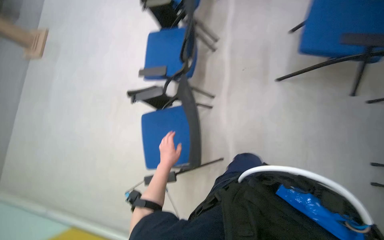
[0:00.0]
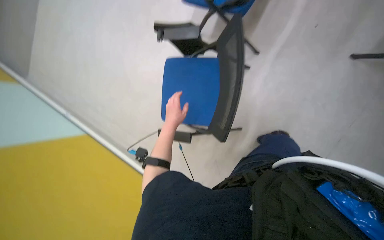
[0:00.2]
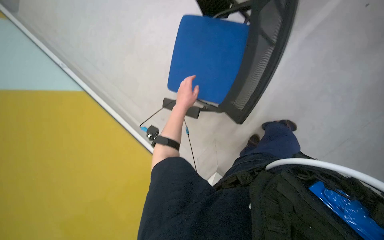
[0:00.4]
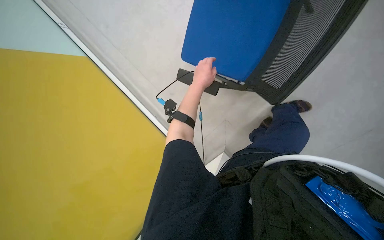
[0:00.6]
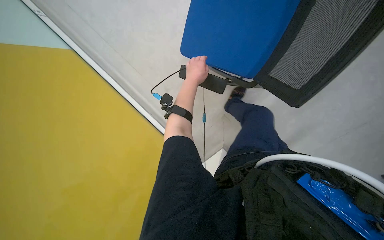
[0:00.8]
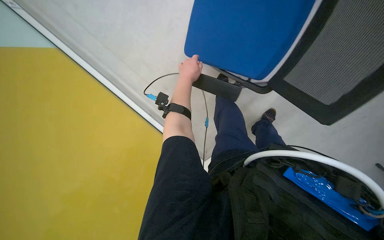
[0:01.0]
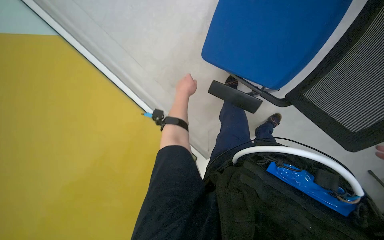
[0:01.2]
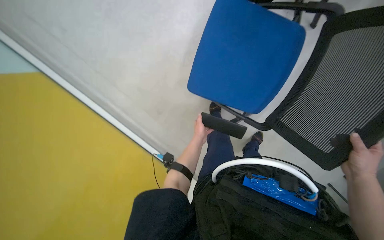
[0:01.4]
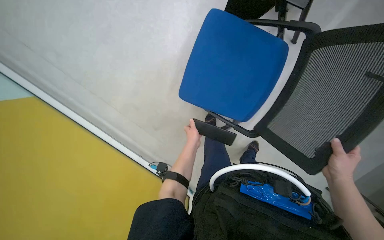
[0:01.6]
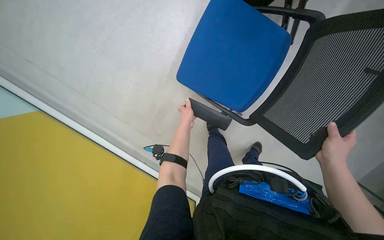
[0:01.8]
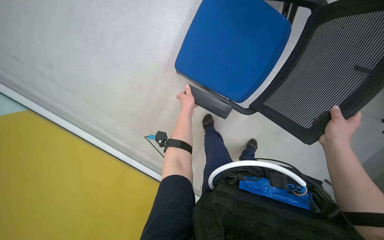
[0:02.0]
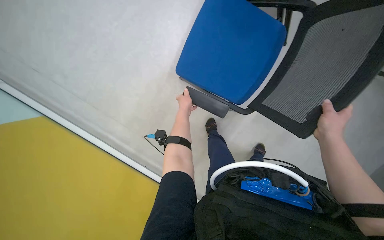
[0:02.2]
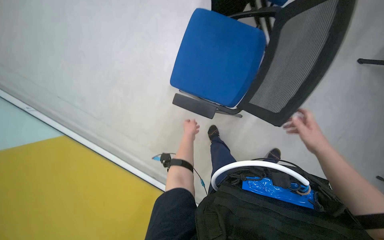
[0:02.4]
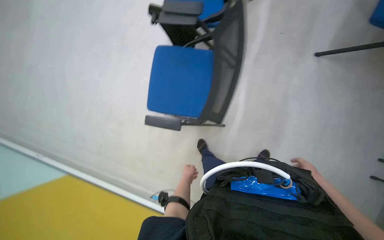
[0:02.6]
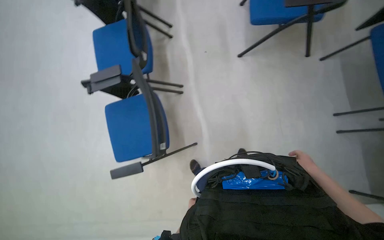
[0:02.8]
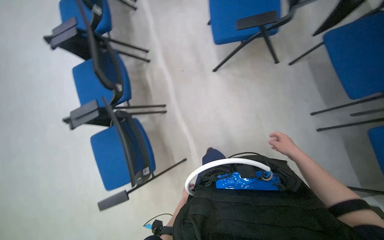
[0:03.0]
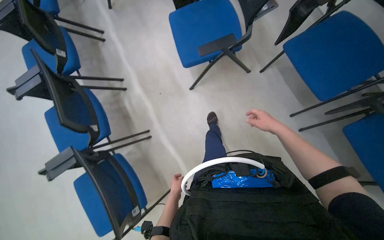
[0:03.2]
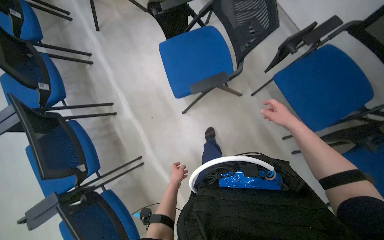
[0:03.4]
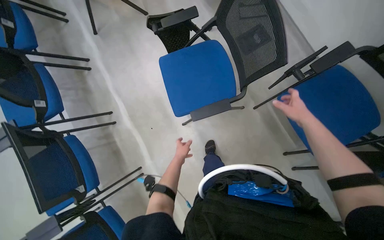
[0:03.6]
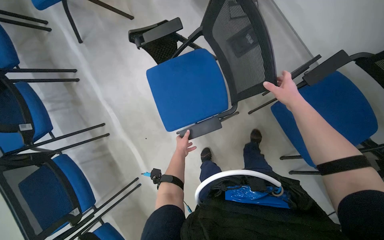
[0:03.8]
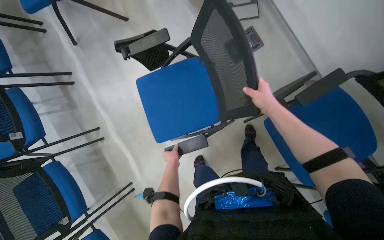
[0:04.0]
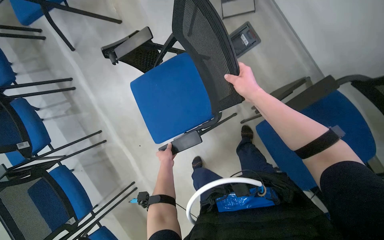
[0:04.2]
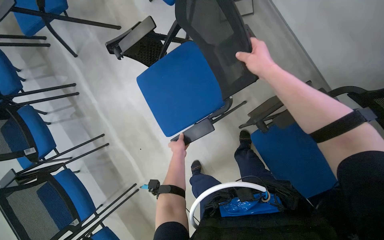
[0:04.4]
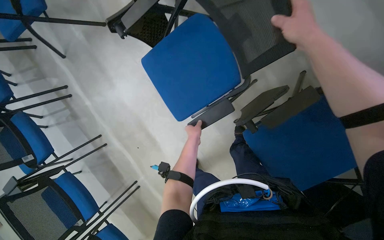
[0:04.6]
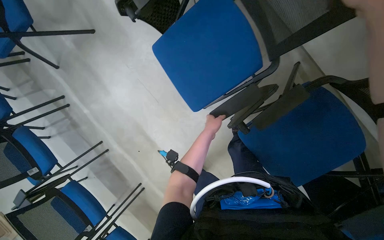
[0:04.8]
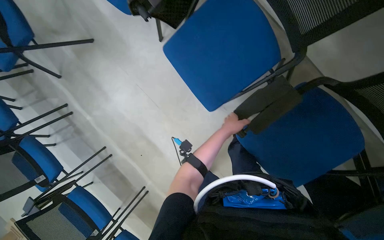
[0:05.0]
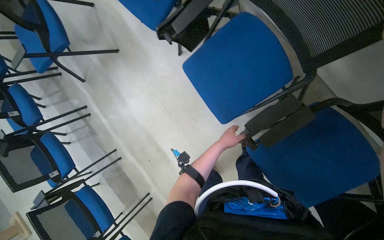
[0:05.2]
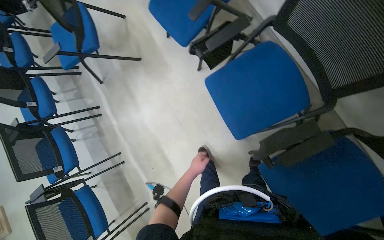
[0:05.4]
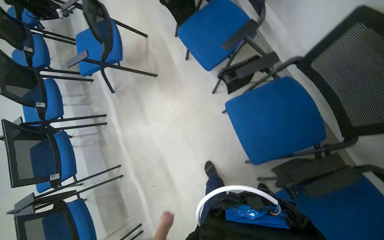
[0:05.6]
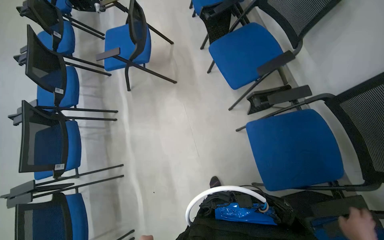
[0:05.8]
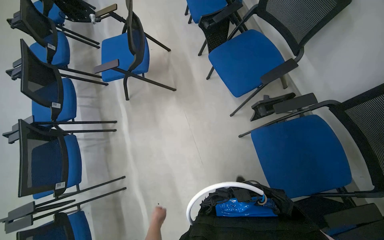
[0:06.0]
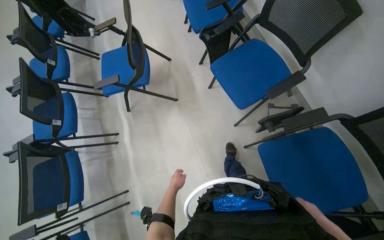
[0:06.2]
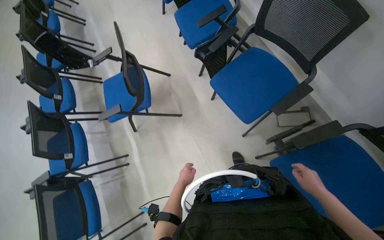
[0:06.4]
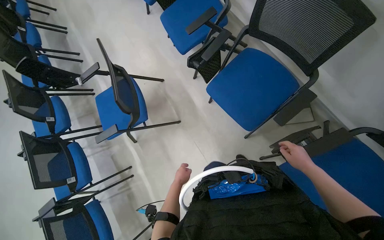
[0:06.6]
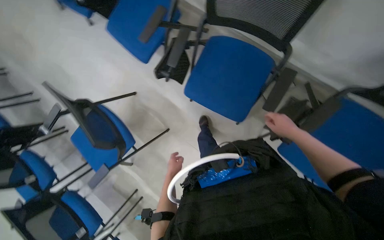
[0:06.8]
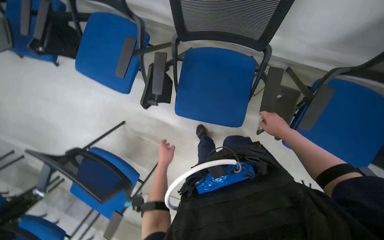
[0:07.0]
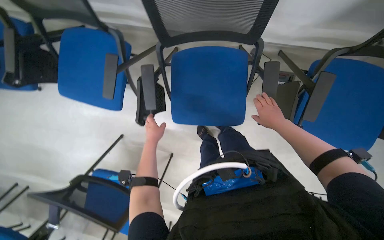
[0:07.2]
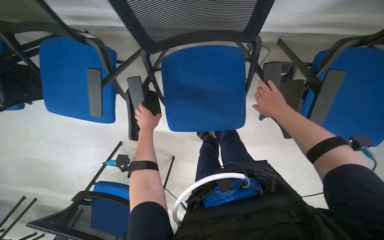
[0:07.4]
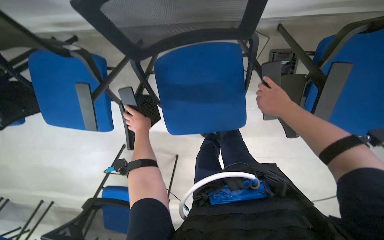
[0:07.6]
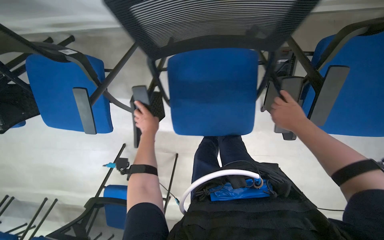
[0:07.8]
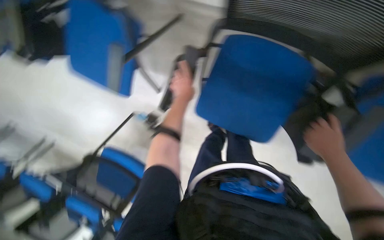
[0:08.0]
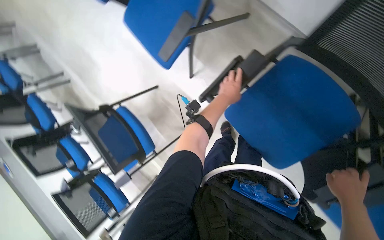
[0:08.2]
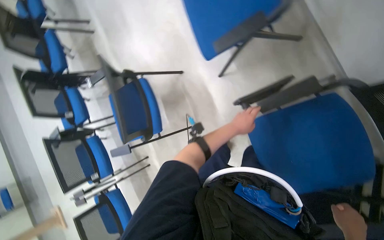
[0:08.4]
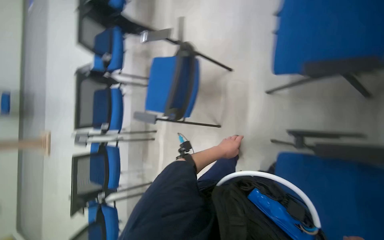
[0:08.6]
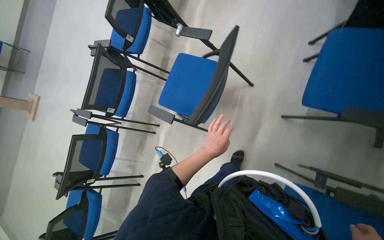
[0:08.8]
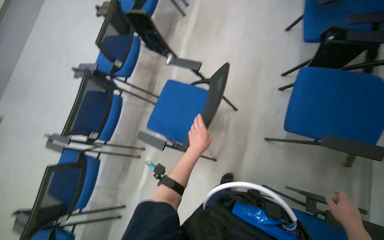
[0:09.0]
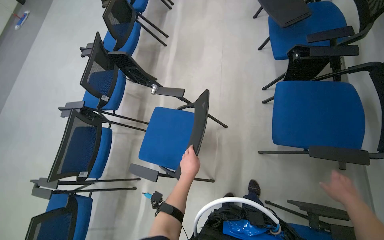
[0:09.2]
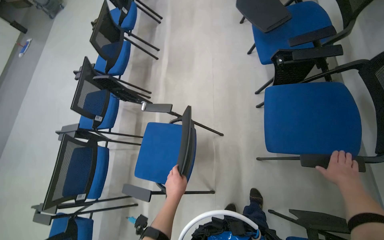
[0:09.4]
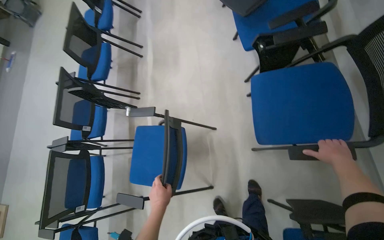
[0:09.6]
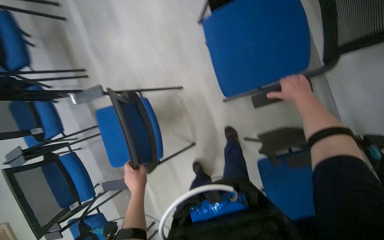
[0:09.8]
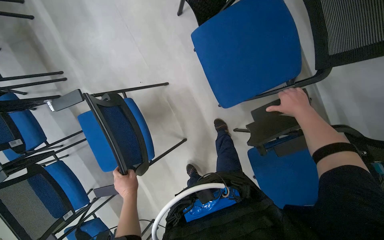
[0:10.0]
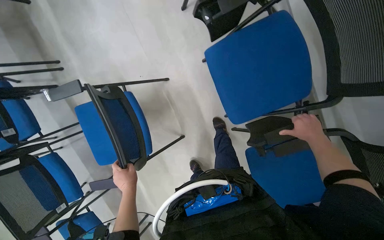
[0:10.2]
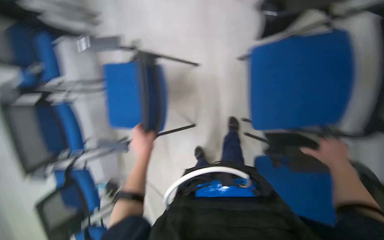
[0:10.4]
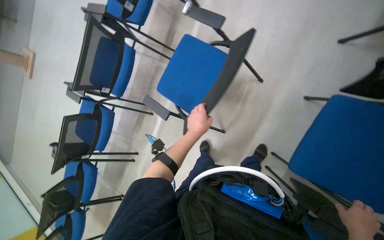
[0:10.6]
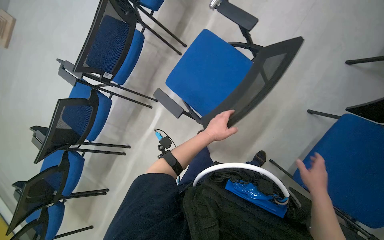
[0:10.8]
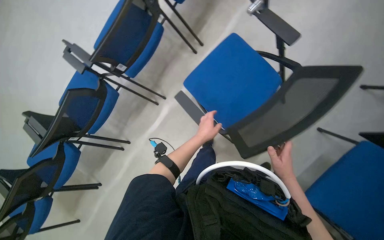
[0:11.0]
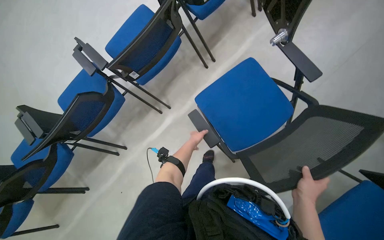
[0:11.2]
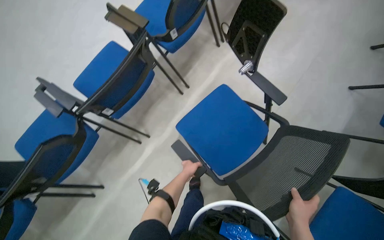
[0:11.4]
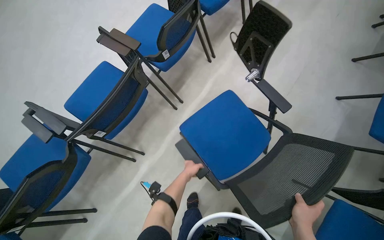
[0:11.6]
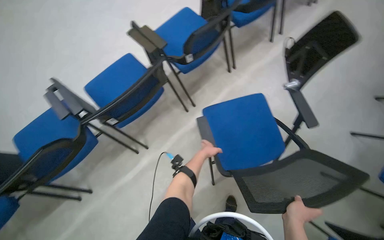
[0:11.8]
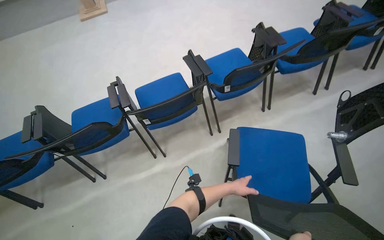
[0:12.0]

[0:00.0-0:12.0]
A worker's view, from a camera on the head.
Job: organizing items.
The whole recording: Folding office chairs. The worker folds the seats and writing tablets of multiple office chairs.
0:00.0 to 0:01.6: The camera pitches downward, by roughly 20 degrees.
0:01.6 to 0:03.0: The wearer moves approximately 50 cm. The wearer looks approximately 15 degrees further upward. Everything in view rotates roughly 25 degrees counterclockwise.
0:03.0 to 0:04.4: The camera travels approximately 80 cm.
0:04.4 to 0:06.0: The wearer moves about 60 cm. The camera pitches upward, by roughly 20 degrees.
0:06.0 to 0:07.6: The camera travels about 80 cm. The view tilts about 15 degrees downward. The scene rotates counterclockwise by some 70 degrees.
0:07.6 to 0:09.0: The camera is carried roughly 70 cm. The scene turns approximately 100 degrees clockwise in the picture.
0:09.0 to 0:10.4: The head rotates roughly 30 degrees to the right. The view tilts approximately 15 degrees downward.
0:10.4 to 0:12.0: The camera is carried roughly 80 cm. The wearer looks some 20 degrees further upward. The scene rotates clockwise by about 80 degrees.

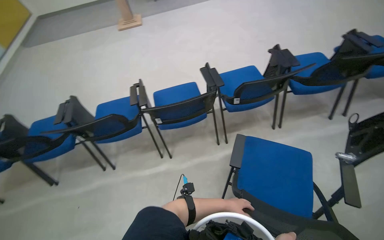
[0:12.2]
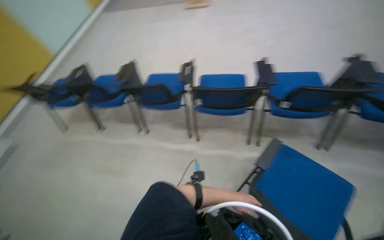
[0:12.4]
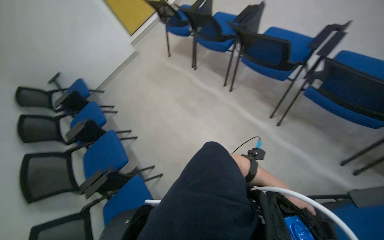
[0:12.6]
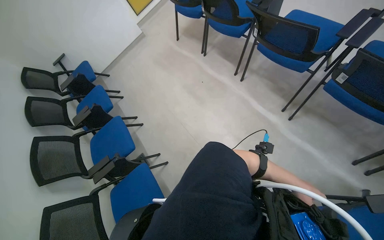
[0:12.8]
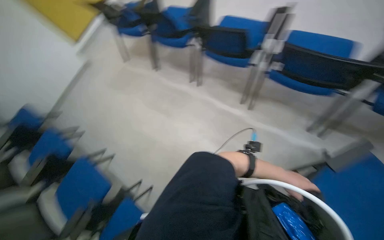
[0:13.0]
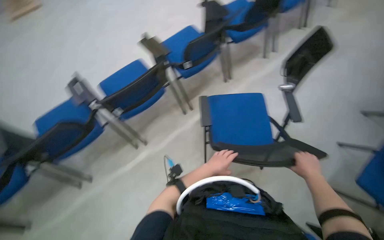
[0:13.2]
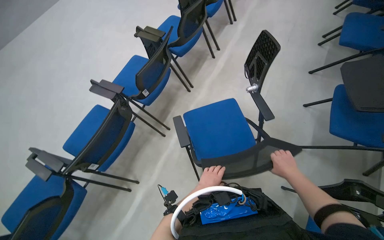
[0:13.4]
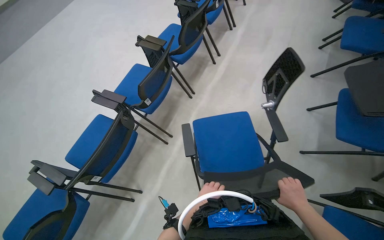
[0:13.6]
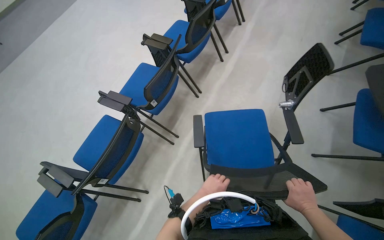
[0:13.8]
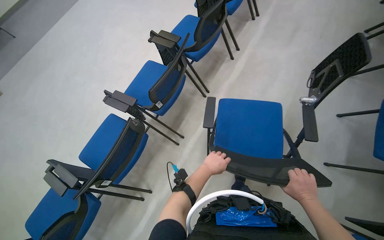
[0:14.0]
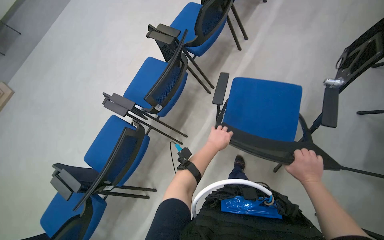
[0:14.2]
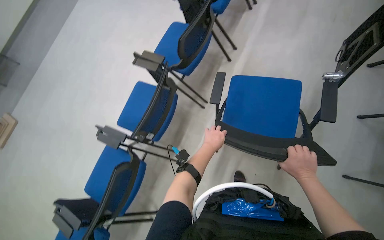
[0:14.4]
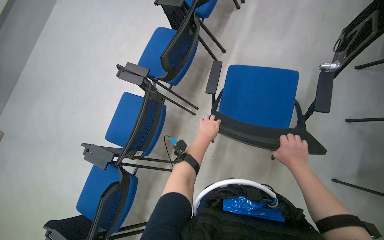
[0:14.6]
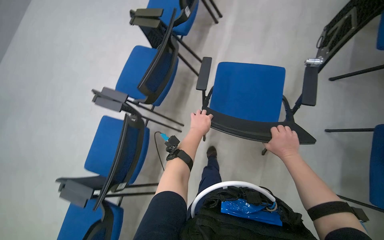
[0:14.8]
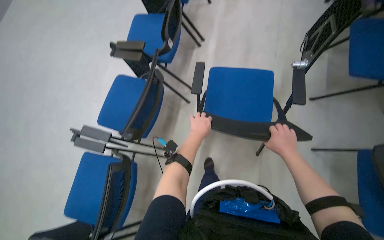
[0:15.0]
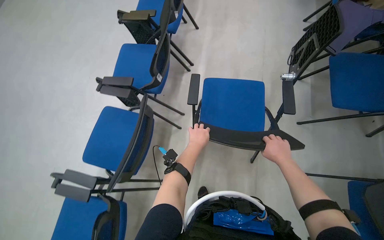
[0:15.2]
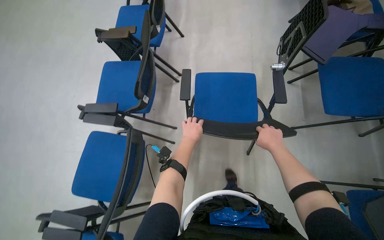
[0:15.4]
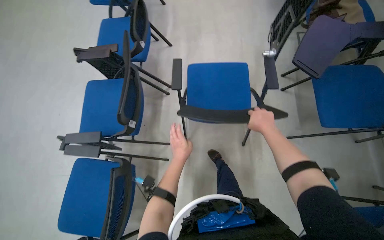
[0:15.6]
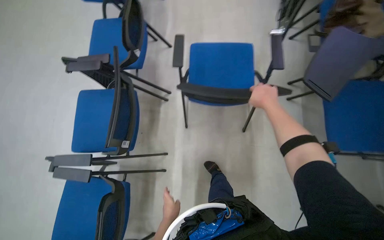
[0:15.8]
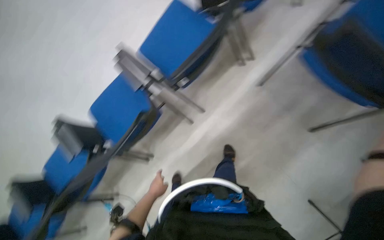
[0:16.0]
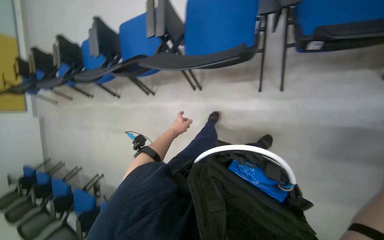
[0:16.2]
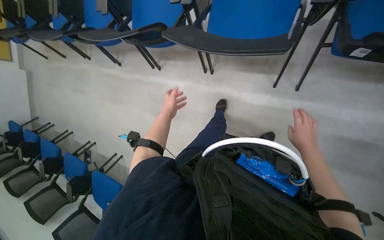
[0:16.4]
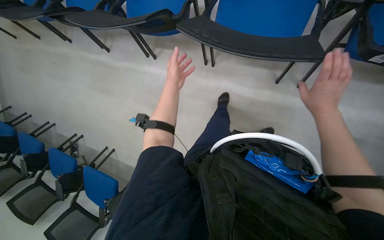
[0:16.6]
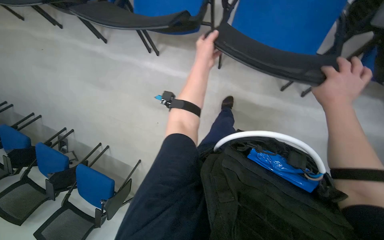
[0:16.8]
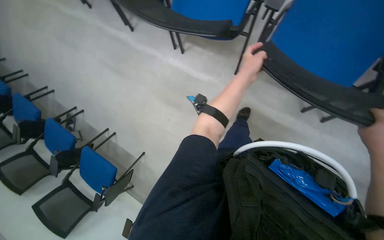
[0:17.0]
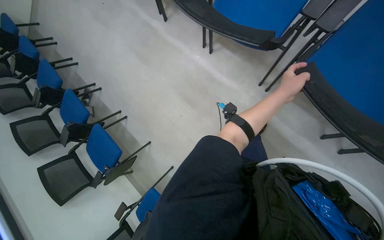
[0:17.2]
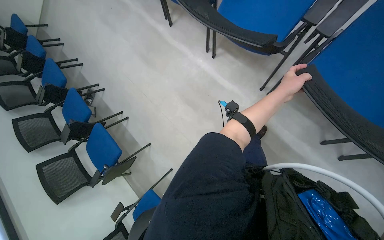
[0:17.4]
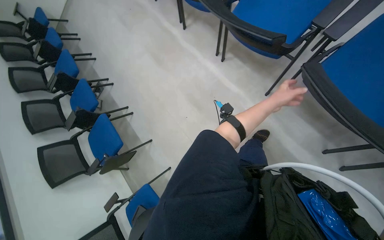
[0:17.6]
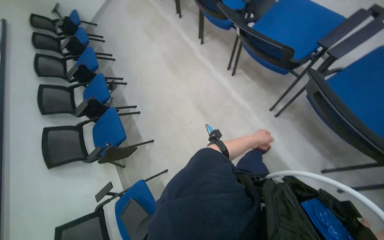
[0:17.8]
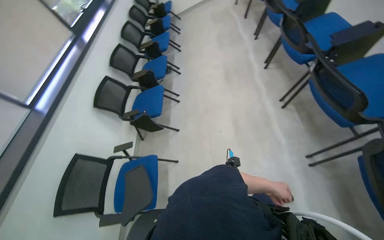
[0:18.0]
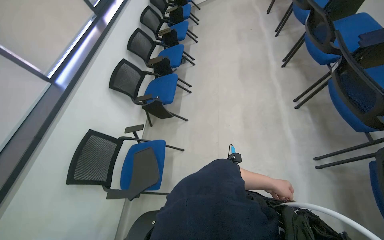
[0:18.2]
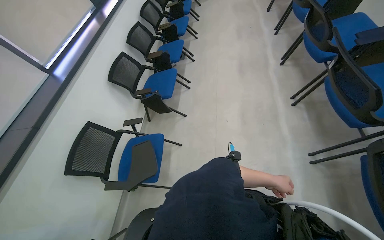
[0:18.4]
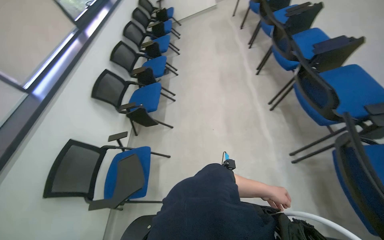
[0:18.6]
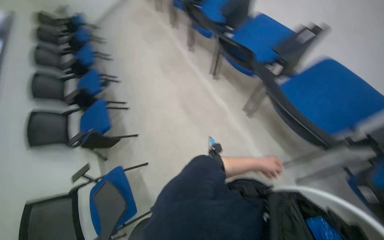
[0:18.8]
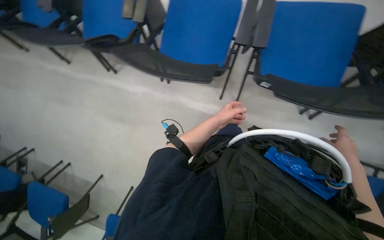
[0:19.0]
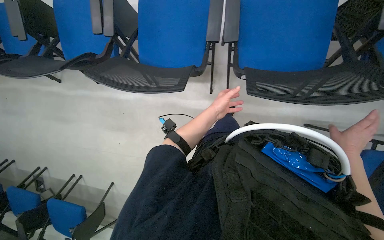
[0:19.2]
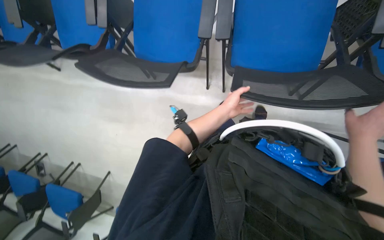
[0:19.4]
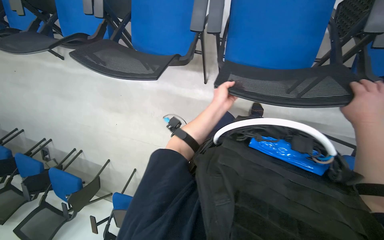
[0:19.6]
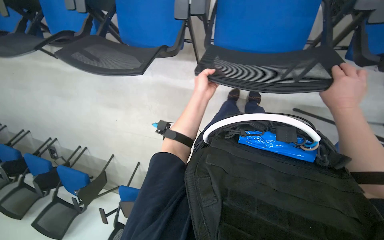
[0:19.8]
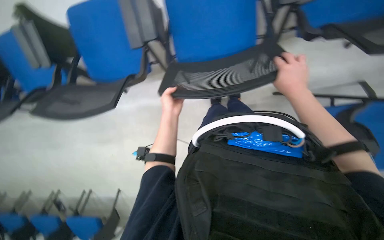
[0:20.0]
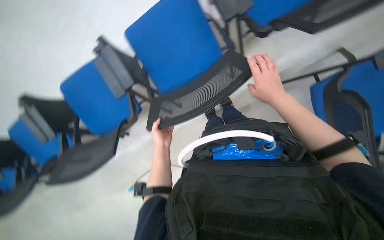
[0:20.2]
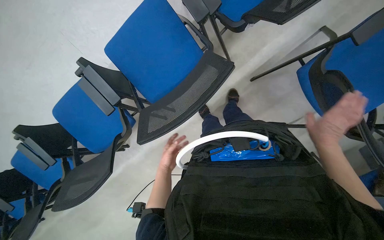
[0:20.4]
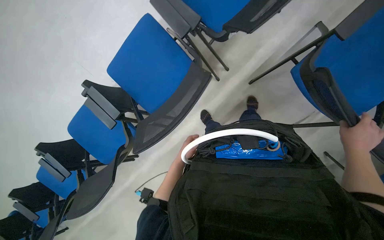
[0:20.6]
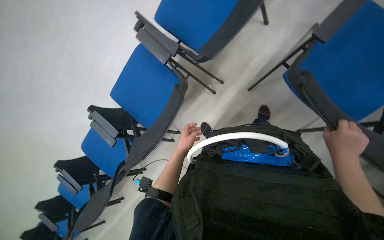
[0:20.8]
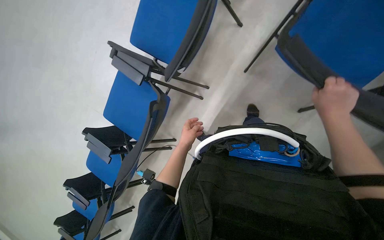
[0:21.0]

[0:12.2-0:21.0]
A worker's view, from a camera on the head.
Job: organizing items.
The whole recording: Folding office chairs. The worker folds the seats and writing tablets of multiple office chairs.
0:13.6 to 0:15.2: The head travels about 70 cm.
0:15.2 to 0:16.6: The wearer's head swings about 80 degrees to the left. The wearer looks approximately 45 degrees further downward.
0:16.6 to 0:18.0: The head turns to the left by roughly 70 degrees.
0:18.0 to 0:19.6: The head travels to the right, approximately 50 cm. The scene rotates counterclockwise by approximately 30 degrees.
0:19.6 to 0:21.0: The wearer moves about 70 cm. The view pans to the left by approximately 20 degrees. The camera pitches upward, by about 15 degrees. The scene turns about 65 degrees counterclockwise in the picture.
